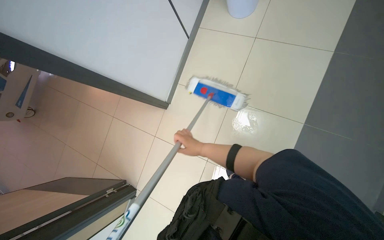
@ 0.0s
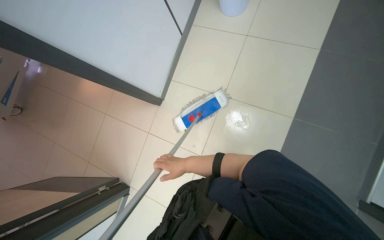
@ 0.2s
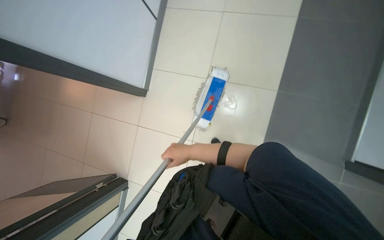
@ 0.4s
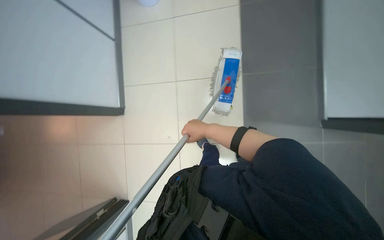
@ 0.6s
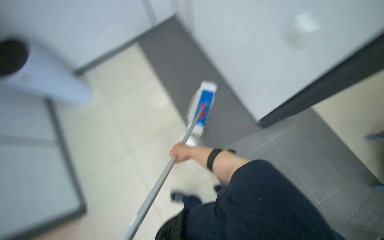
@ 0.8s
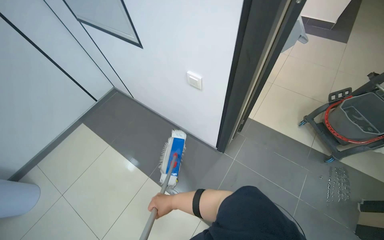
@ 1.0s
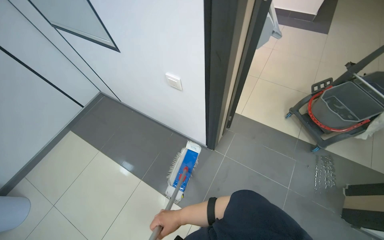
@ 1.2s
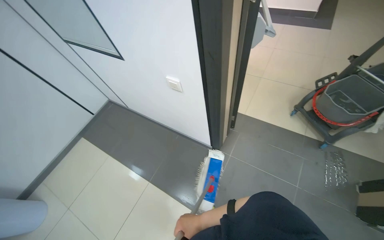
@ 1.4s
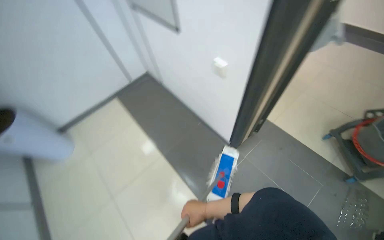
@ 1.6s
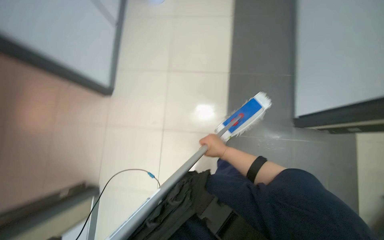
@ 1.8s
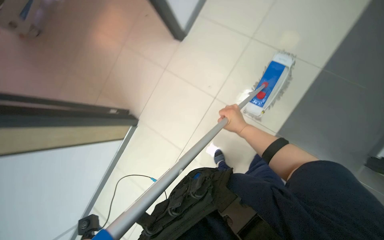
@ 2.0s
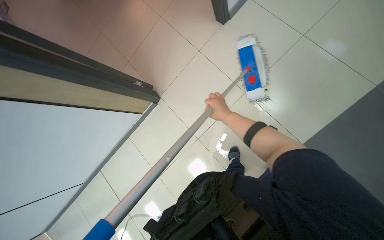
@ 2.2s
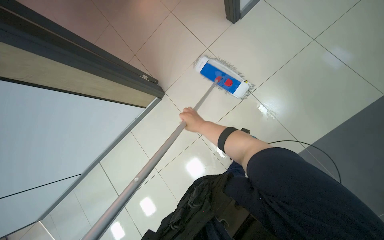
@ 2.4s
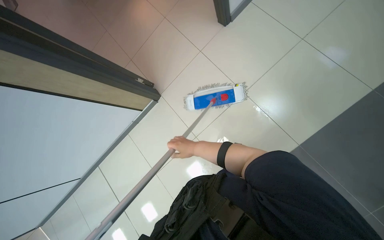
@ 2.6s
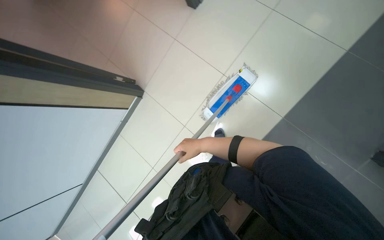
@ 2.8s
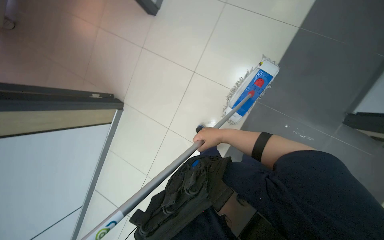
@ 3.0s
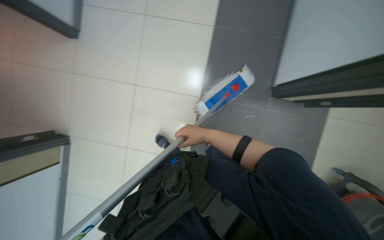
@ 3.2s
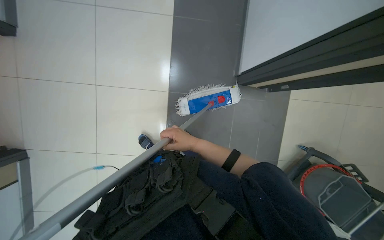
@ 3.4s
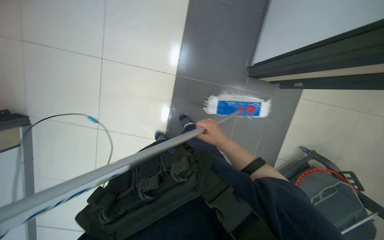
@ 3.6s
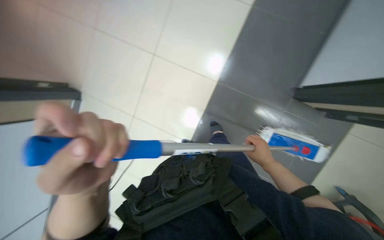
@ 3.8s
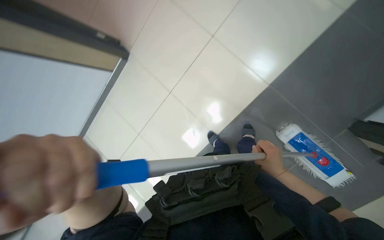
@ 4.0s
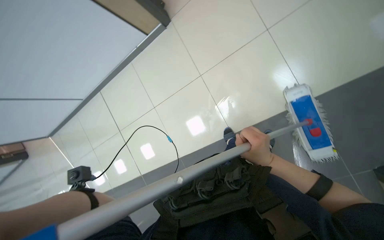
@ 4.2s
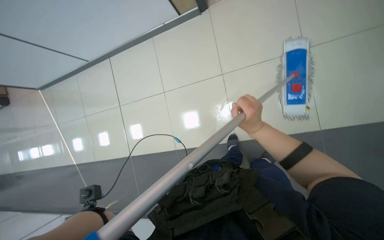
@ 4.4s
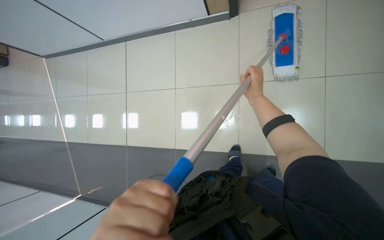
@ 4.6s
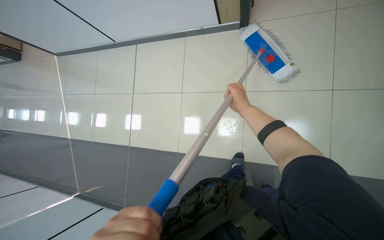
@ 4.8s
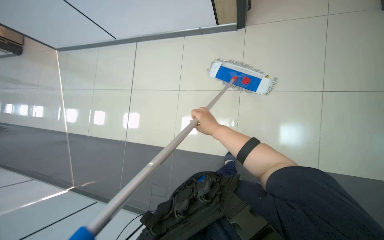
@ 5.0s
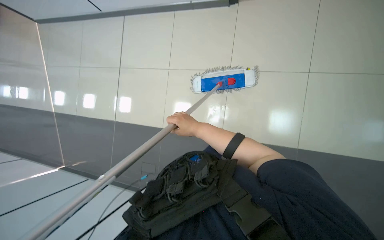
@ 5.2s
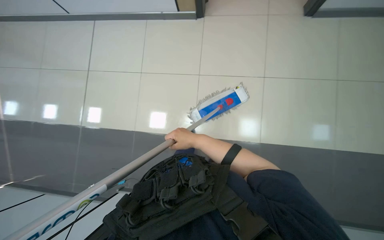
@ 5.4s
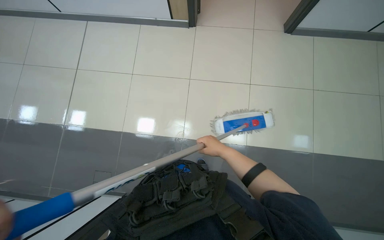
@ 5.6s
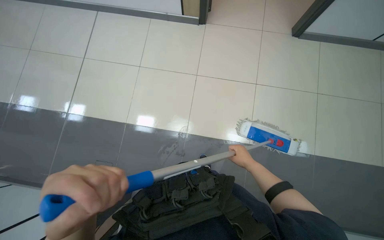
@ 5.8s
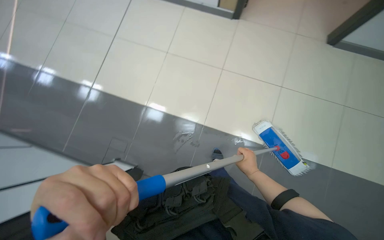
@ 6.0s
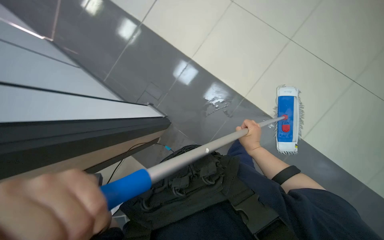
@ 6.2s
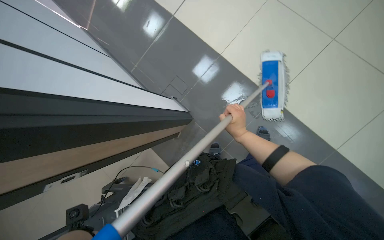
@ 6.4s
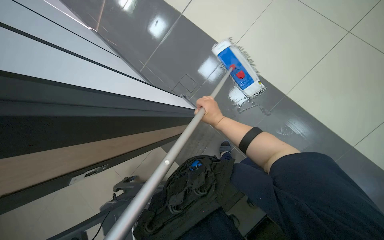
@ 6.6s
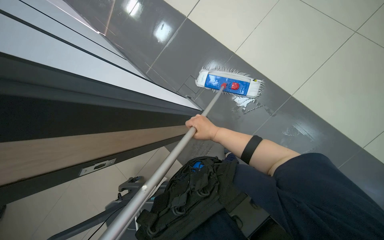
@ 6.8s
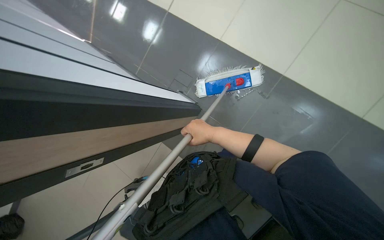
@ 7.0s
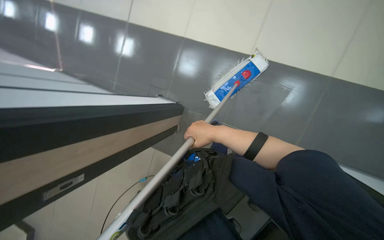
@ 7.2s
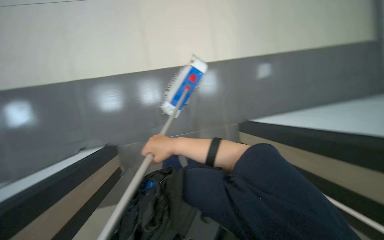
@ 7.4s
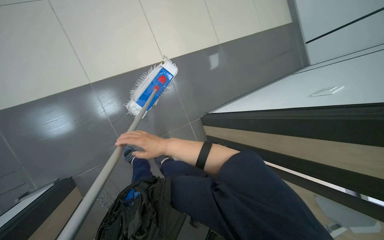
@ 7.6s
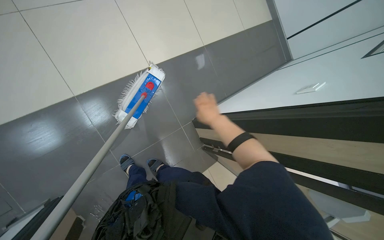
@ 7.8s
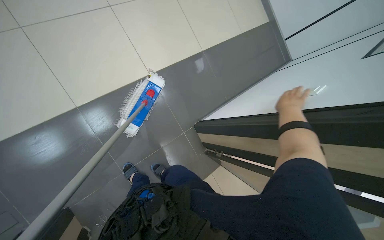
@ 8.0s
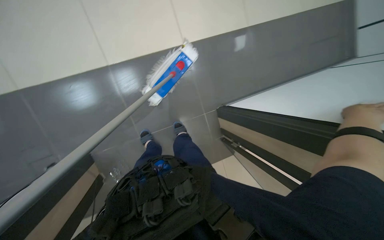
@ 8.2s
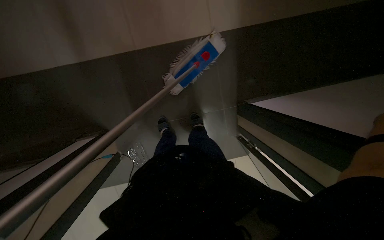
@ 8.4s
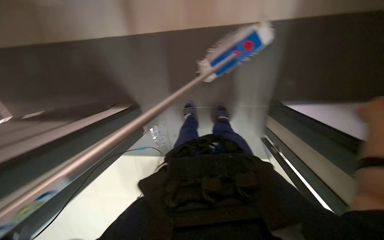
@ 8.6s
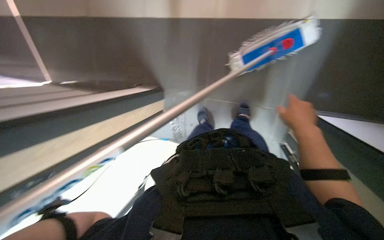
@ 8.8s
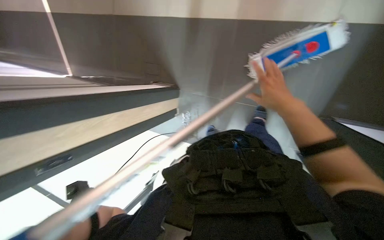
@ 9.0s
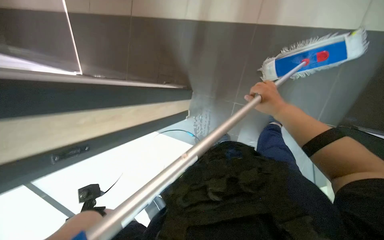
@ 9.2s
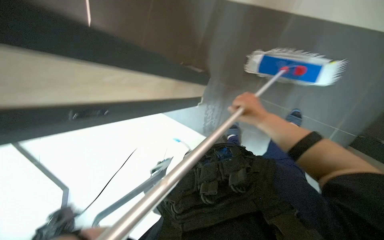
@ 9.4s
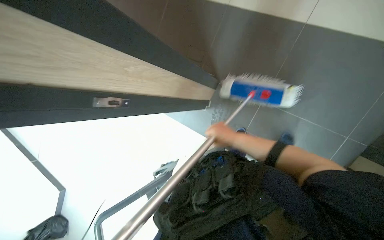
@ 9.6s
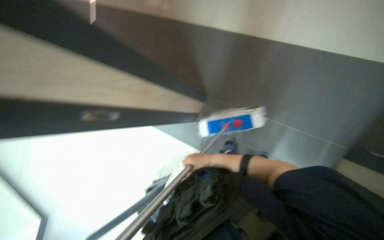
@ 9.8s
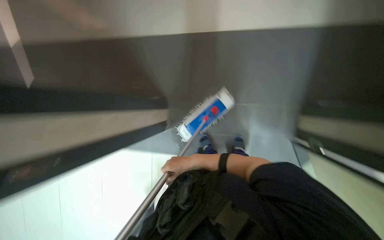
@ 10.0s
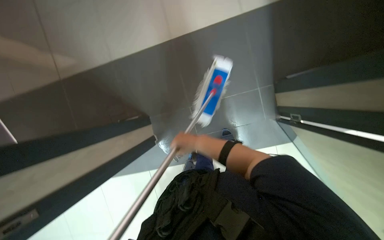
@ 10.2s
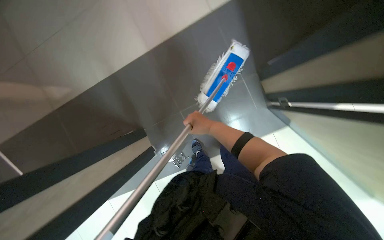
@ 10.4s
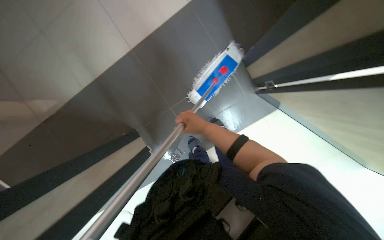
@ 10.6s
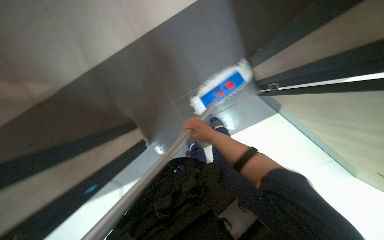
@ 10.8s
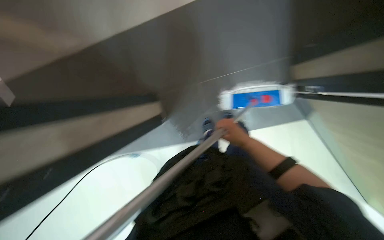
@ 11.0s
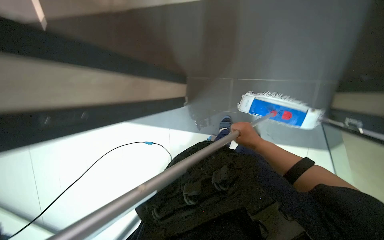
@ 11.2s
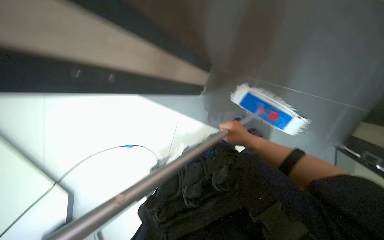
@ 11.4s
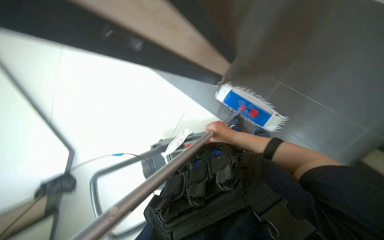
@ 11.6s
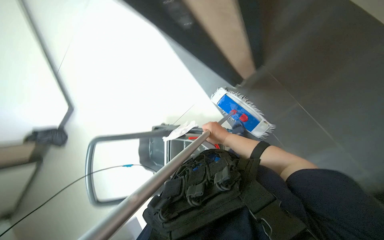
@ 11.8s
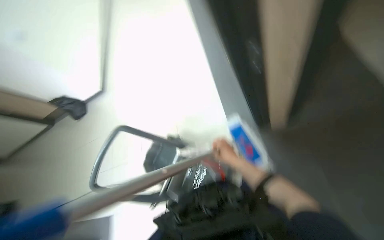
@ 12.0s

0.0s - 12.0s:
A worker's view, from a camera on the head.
Job: mopping floor.
The whole recording: Mopping the hallway floor. The worker mops the tiled floor in the hallway.
0.0s - 1.6s: The camera is carried roughly 40 cm. The view tilts roughly 15 degrees upward. The scene turns some 40 degrees counterclockwise in the picture.
1.6s - 3.0s: The wearer looks roughly 20 degrees further downward.
7.6s - 9.0s: The wearer looks roughly 50 degrees further to the left. The view tips downward by approximately 20 degrees.

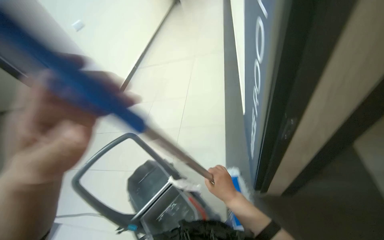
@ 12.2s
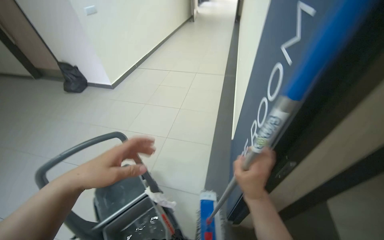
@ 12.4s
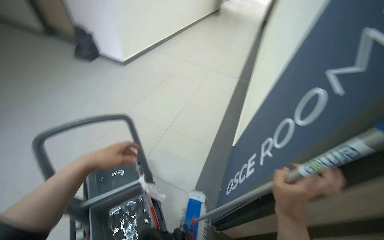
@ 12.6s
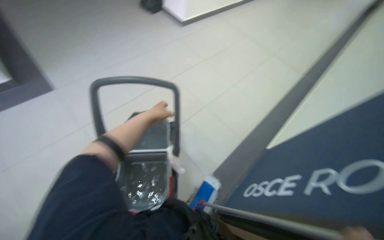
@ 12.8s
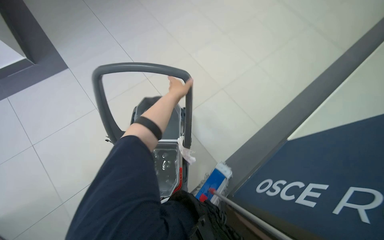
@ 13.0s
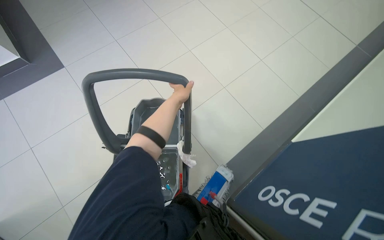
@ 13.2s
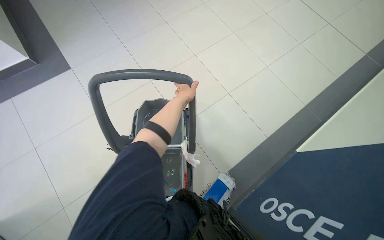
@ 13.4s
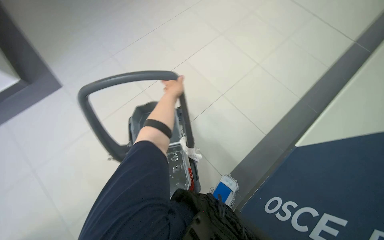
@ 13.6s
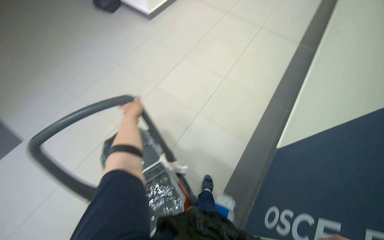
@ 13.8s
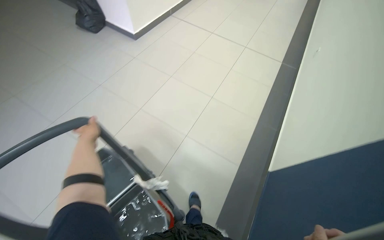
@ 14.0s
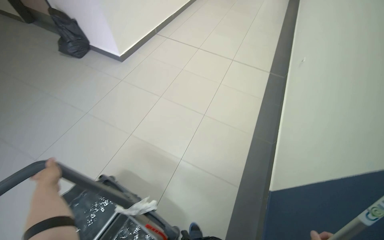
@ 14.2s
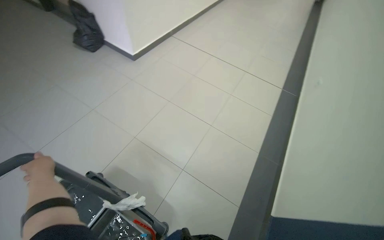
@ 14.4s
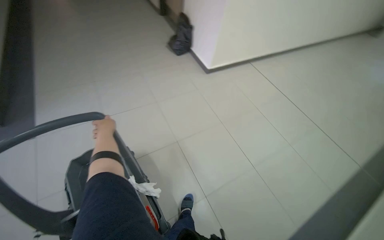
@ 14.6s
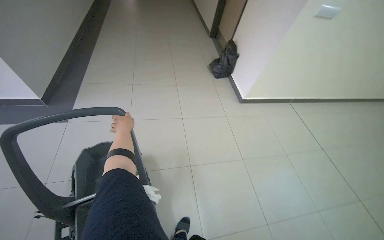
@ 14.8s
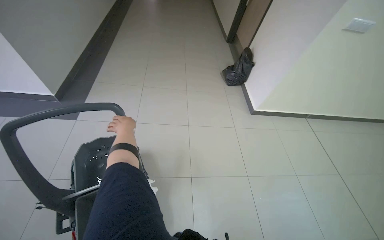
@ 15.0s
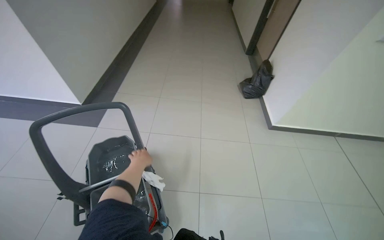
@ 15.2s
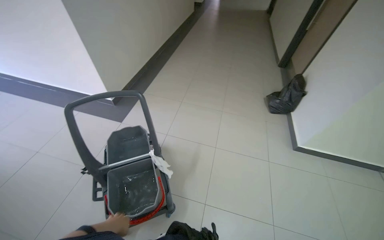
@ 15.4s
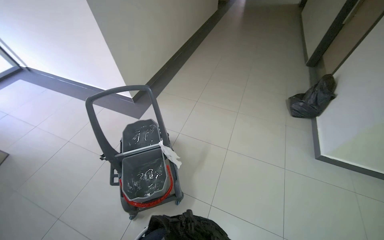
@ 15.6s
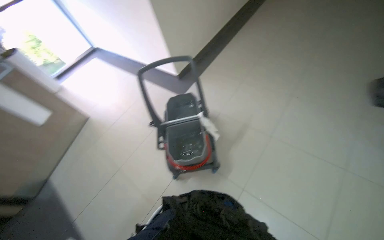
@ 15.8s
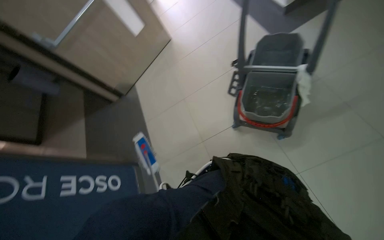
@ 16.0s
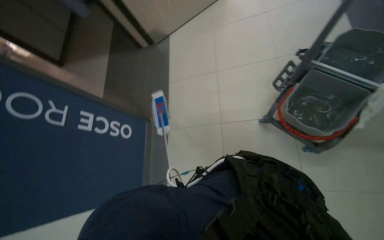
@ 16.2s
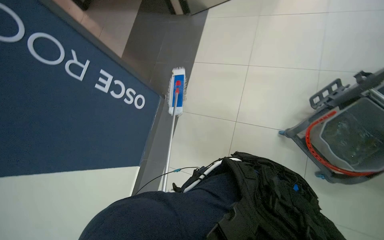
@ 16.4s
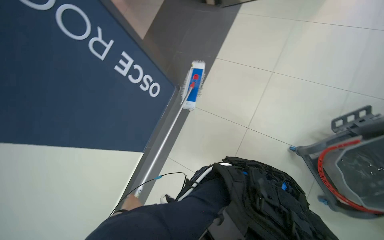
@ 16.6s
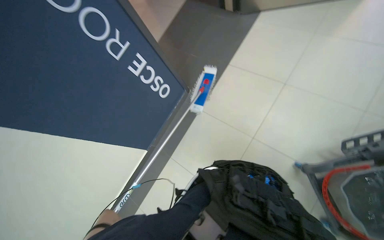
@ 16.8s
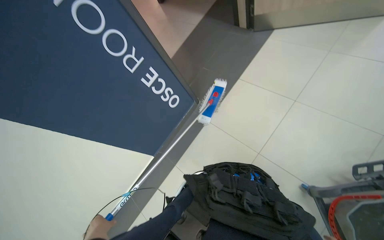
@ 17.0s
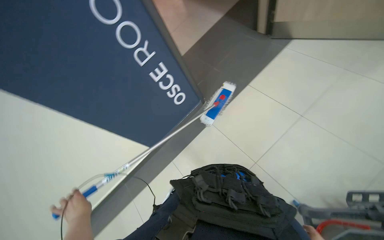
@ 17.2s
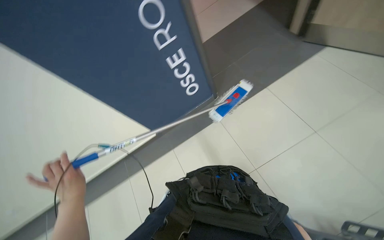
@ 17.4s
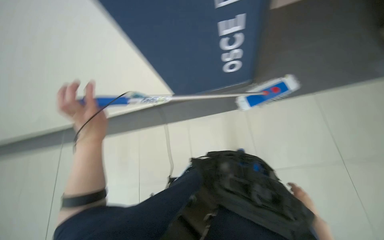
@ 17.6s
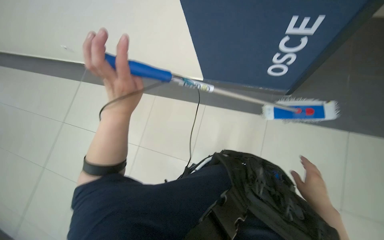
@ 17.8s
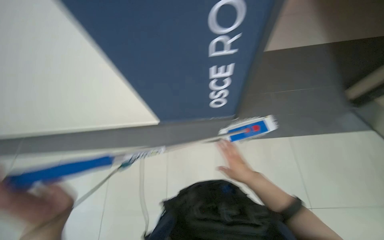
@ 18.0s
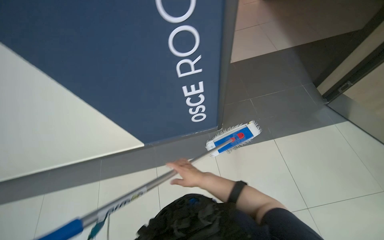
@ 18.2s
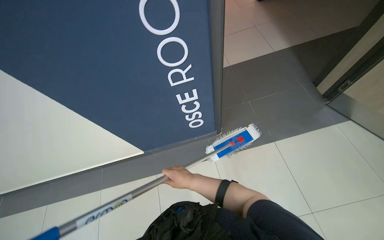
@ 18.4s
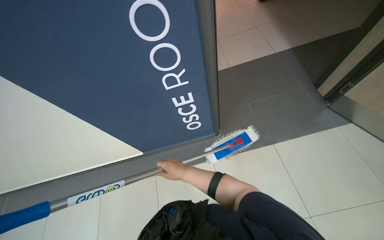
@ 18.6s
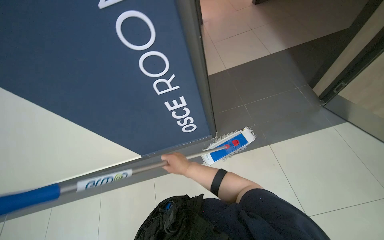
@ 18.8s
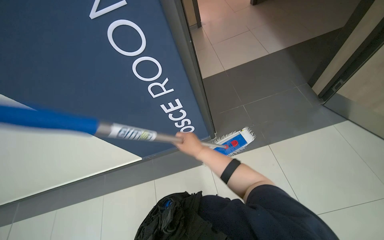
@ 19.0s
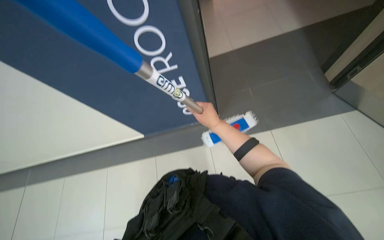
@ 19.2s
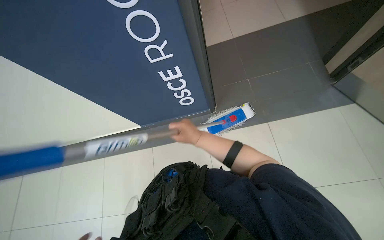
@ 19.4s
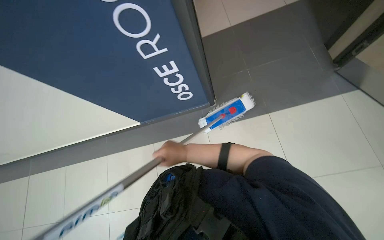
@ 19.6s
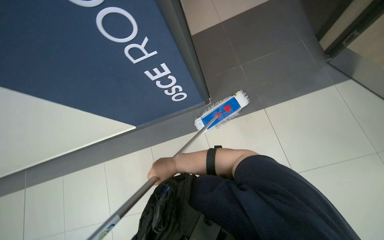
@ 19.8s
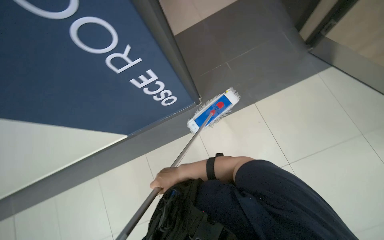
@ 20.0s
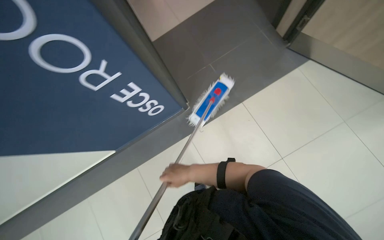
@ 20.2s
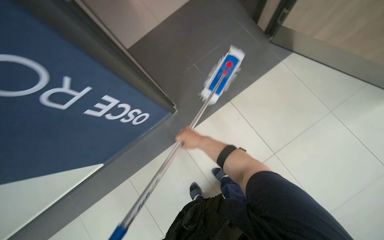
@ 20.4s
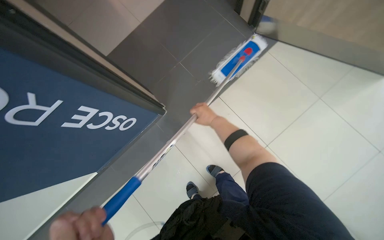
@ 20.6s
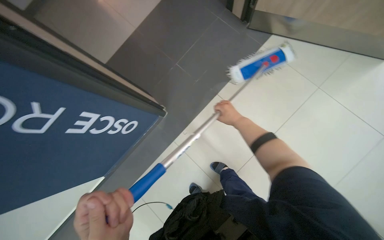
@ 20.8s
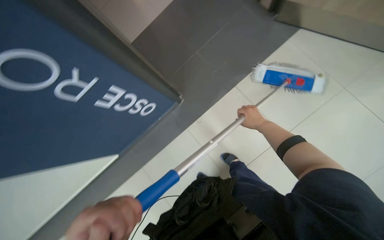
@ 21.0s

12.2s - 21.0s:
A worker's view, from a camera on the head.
Job: mopping floor.
The whole recording: Mopping the hallway floor. The worker mops the tiled floor in the hallway.
12.2s - 13.6s: The camera travels roughly 50 cm. The head turns to the left by about 50 degrees. The wearer looks about 15 degrees further downward.
13.6s - 15.2s: The camera travels about 60 cm. The head rotates approximately 45 degrees to the left. The camera pitches upward, by some 40 degrees.
15.2s - 16.6s: The wearer moves approximately 40 cm. The head rotates about 105 degrees to the left. The view tilts roughly 50 degrees downward.
16.6s - 18.0s: Everything in view rotates approximately 40 degrees clockwise.
18.0s - 19.6s: The right hand goes left and right, approximately 20 cm each way, reversing 2 times.
19.6s - 21.0s: The right hand is displaced to the right, farther from the camera and up the picture by roughly 50 cm.
